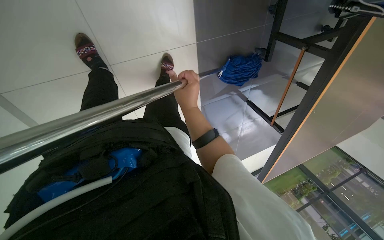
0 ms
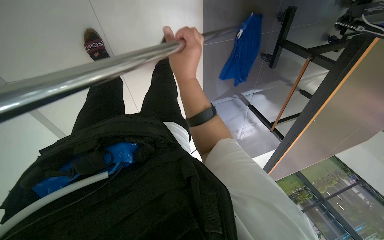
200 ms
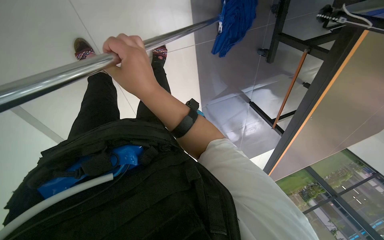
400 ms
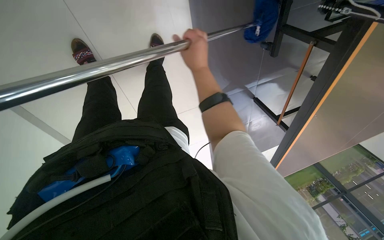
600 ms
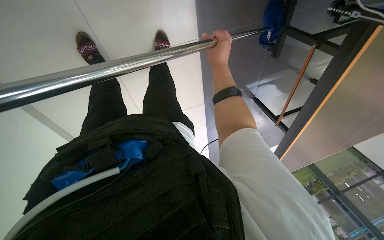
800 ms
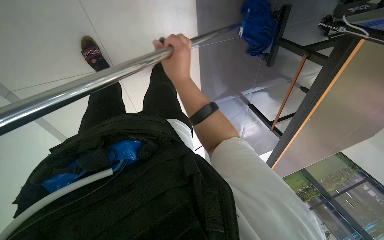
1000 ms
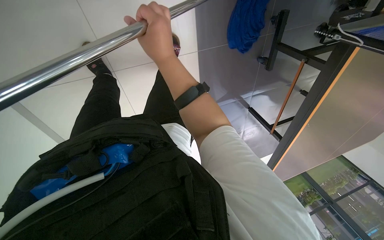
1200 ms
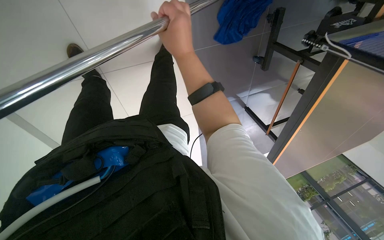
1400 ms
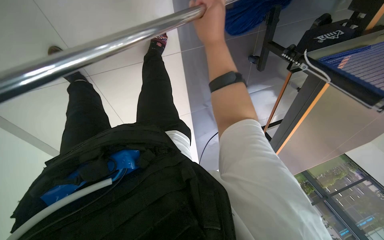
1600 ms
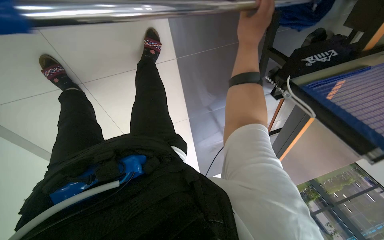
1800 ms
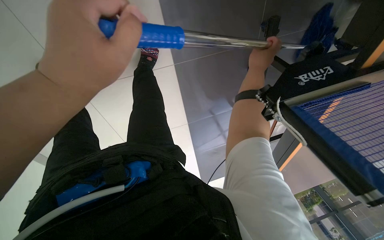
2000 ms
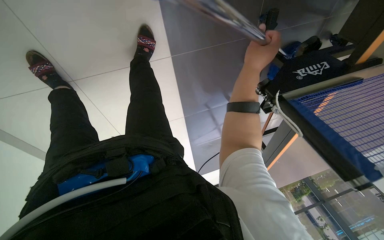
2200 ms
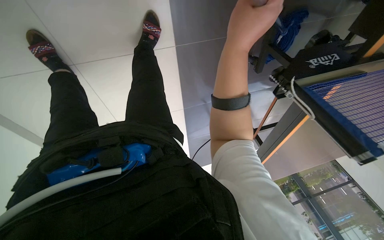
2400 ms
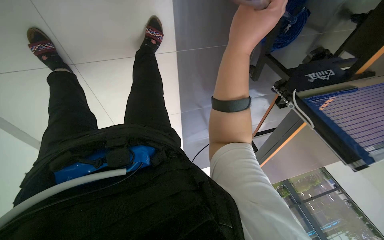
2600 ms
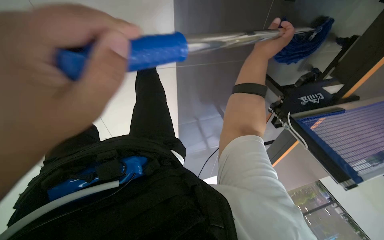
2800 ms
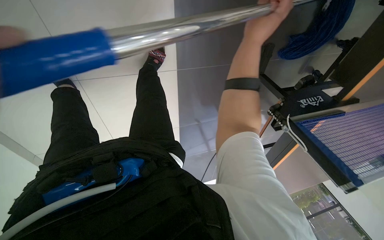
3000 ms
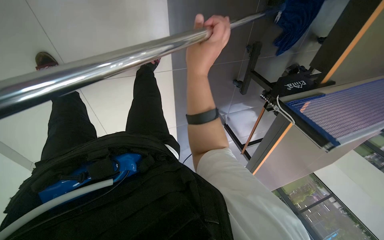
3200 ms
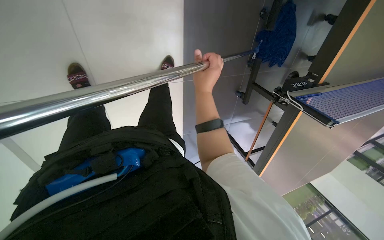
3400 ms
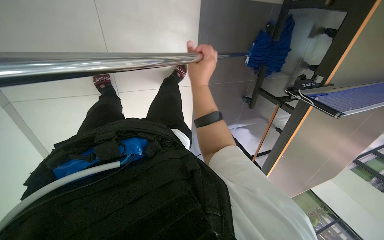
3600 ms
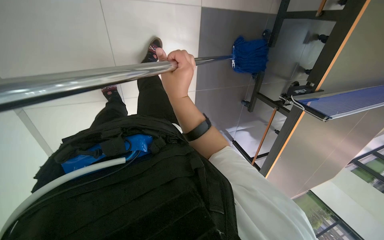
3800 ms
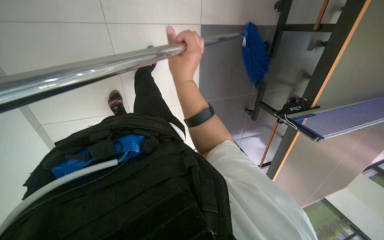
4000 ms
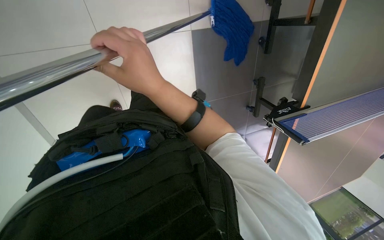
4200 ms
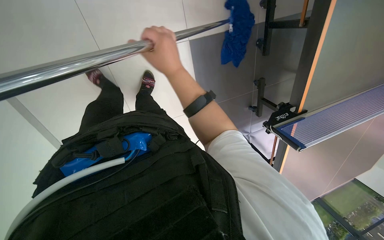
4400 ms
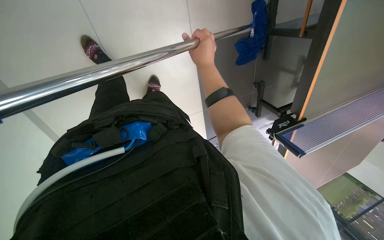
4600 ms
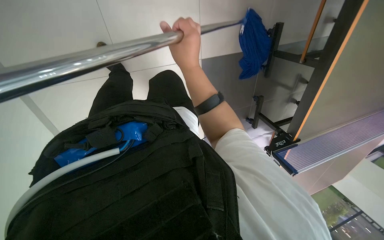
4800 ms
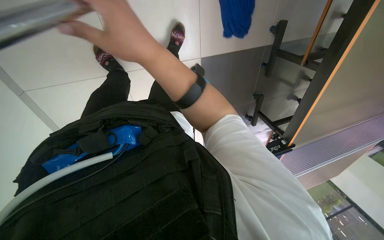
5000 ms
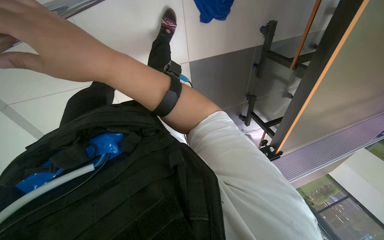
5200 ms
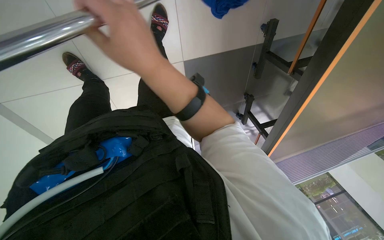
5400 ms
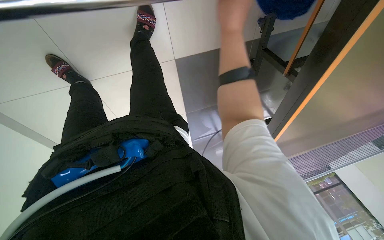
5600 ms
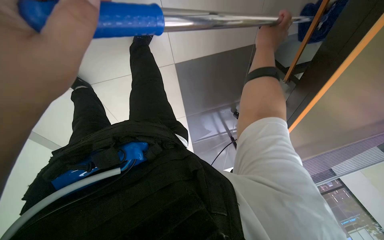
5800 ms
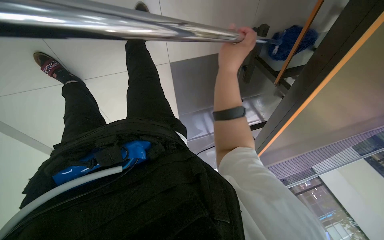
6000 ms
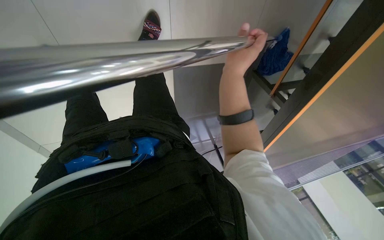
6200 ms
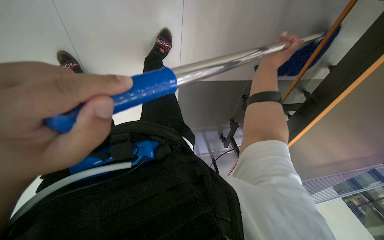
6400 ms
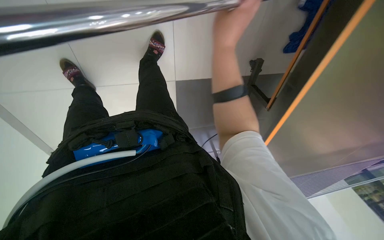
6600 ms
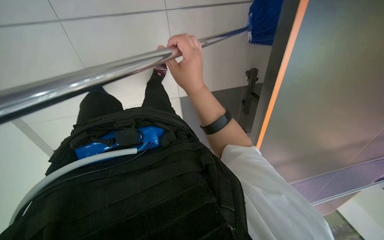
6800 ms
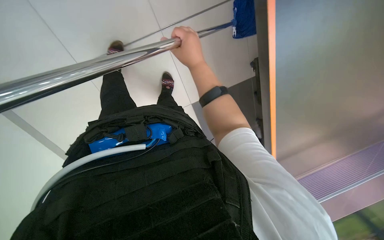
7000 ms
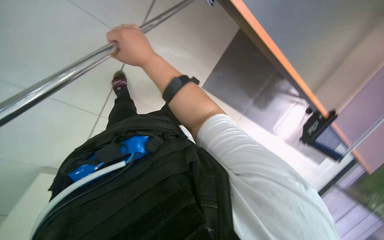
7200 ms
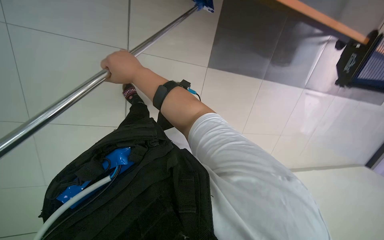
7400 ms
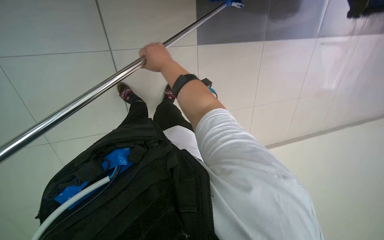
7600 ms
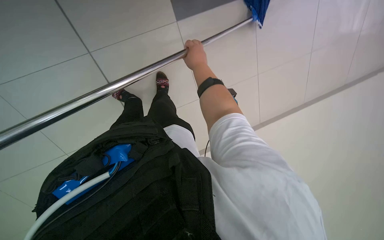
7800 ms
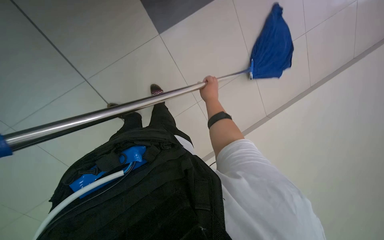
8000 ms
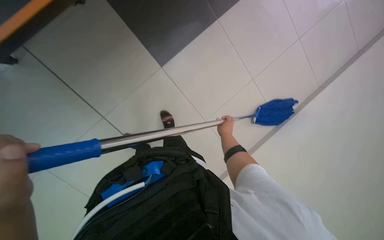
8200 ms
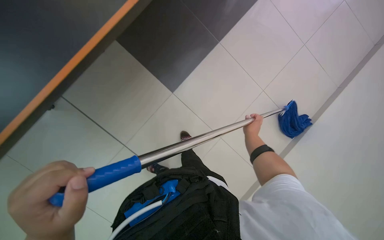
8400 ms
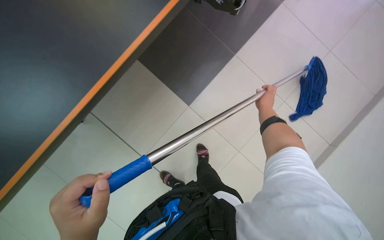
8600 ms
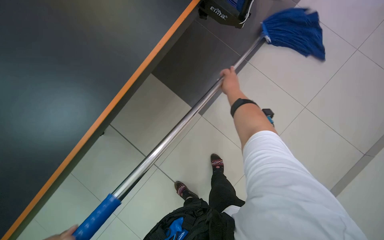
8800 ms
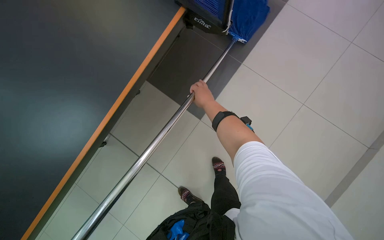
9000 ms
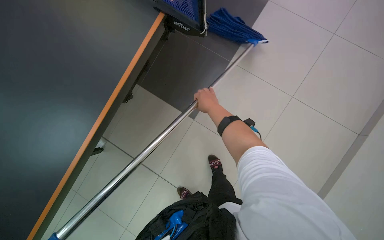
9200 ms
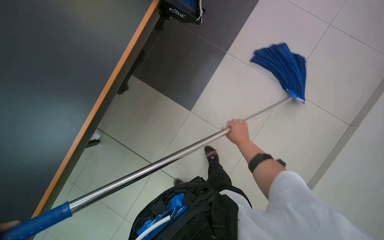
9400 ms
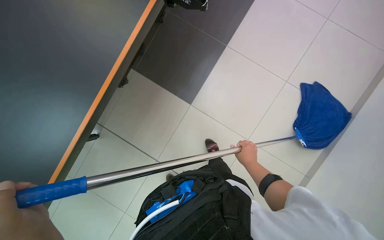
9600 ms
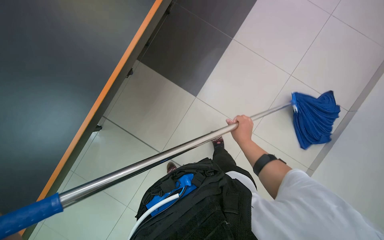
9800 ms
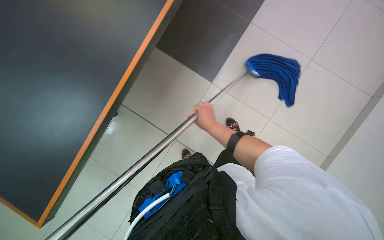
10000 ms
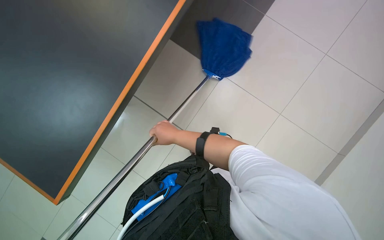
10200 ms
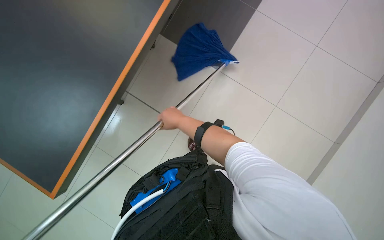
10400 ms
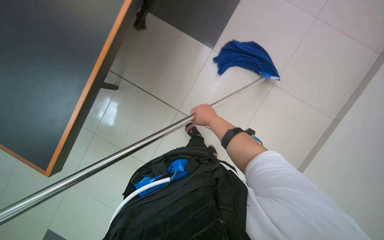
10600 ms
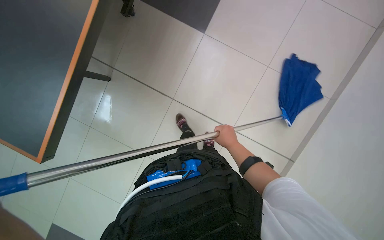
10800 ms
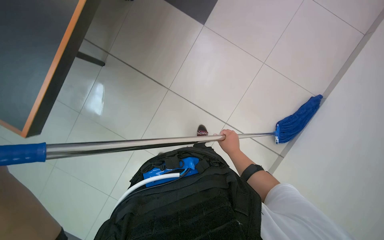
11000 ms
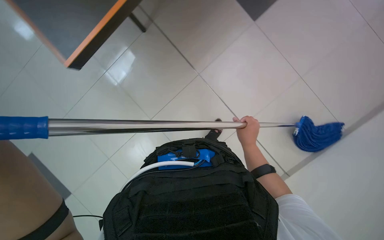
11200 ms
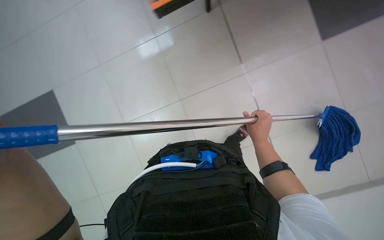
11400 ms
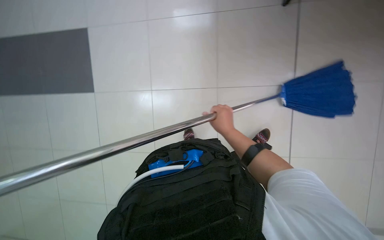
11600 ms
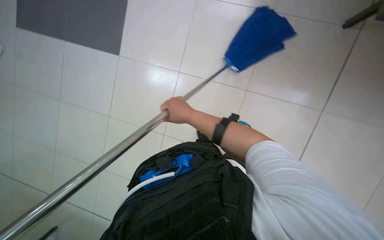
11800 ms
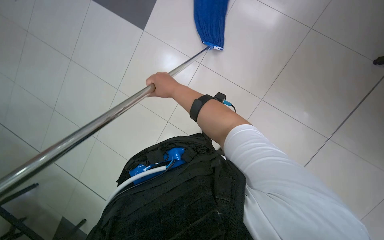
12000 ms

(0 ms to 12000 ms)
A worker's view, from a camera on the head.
Job: mopping floor.
The whole recording: Mopping floor with flat mop. The worker mops the floor with a flat mop, periodically rinsing and wringing it in the cleaning cart.
0 ms - 1600 ms: The right hand is displaced up the picture and to the right by some 25 cm.
1600 ms - 3000 ms: The right hand moves left and right over approximately 15 cm, changing direction 2 times.
3000 ms - 4400 ms: The right hand goes about 15 cm to the left.
4400 ms - 6000 ms: The right hand moves left and right over about 30 cm, changing direction 2 times.
6000 ms - 7600 ms: The wearer looks approximately 15 degrees further upward.
9000 ms - 10400 ms: The right hand is displaced down the picture by some 15 cm.

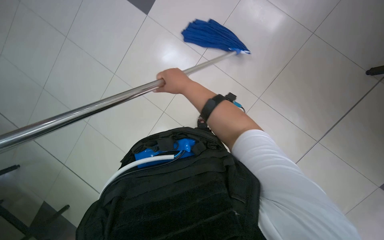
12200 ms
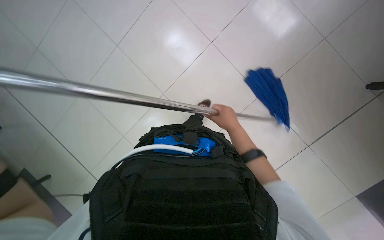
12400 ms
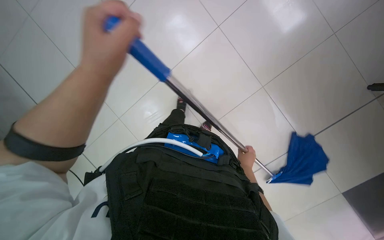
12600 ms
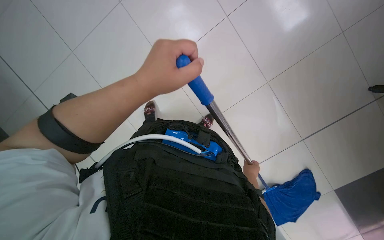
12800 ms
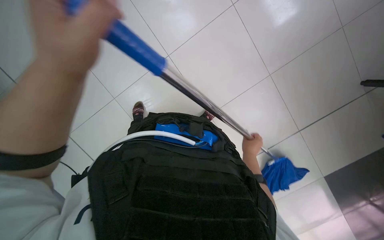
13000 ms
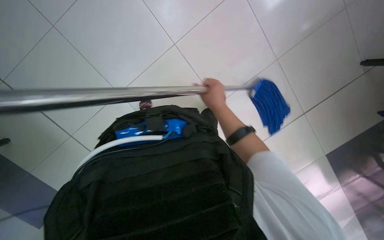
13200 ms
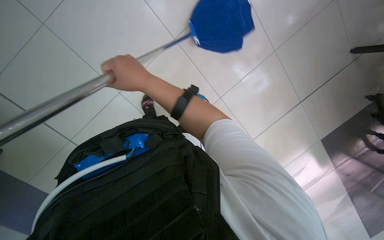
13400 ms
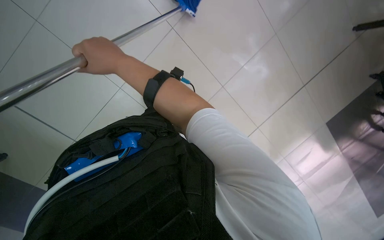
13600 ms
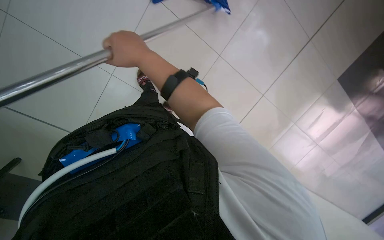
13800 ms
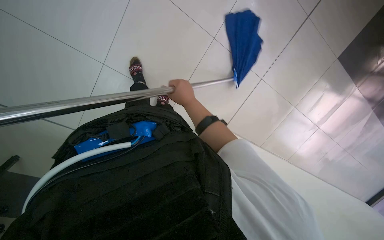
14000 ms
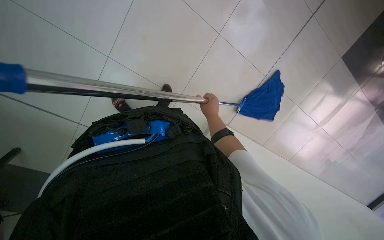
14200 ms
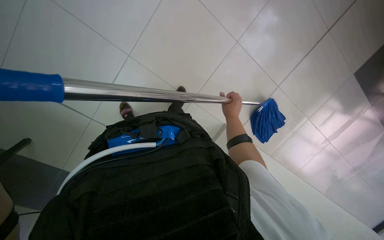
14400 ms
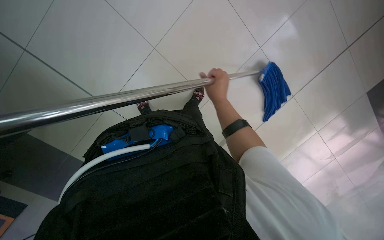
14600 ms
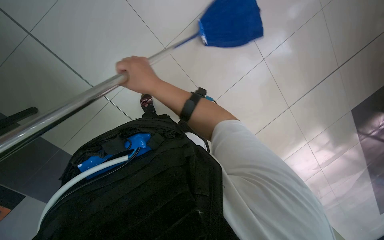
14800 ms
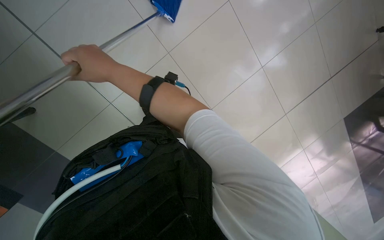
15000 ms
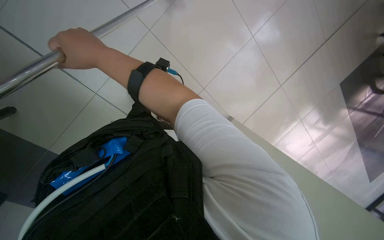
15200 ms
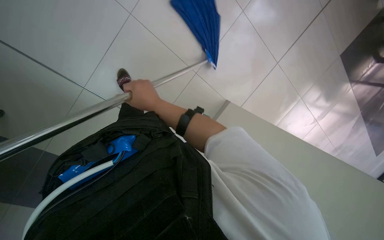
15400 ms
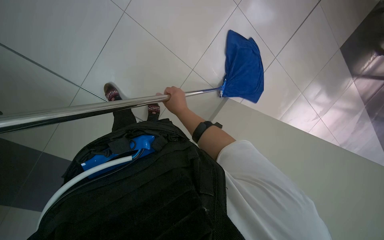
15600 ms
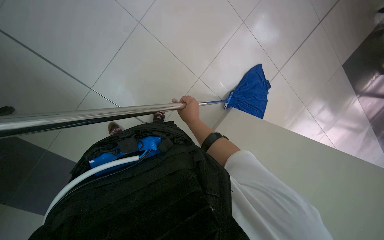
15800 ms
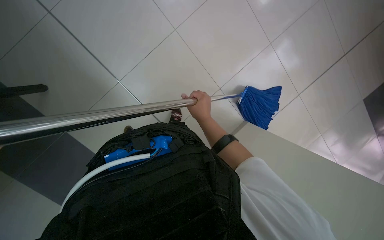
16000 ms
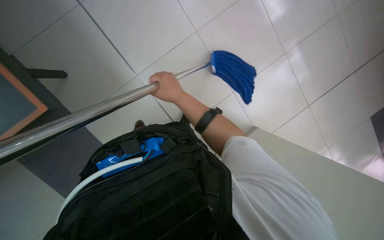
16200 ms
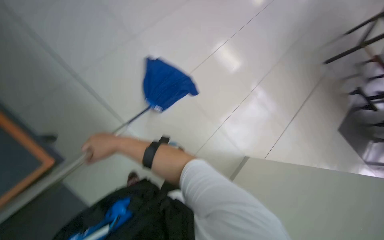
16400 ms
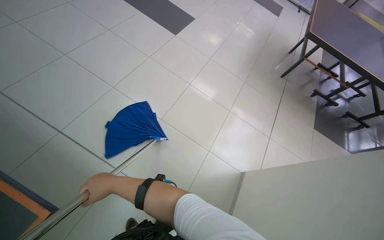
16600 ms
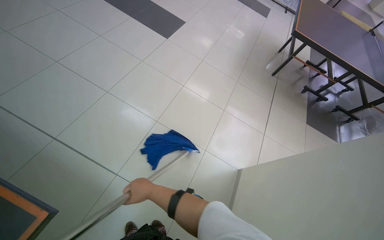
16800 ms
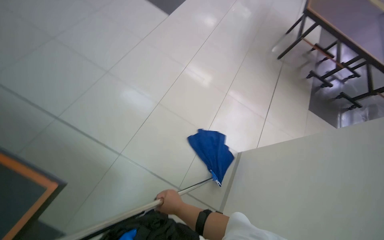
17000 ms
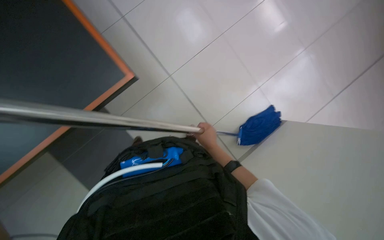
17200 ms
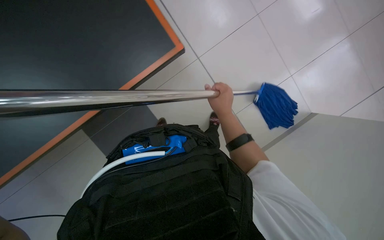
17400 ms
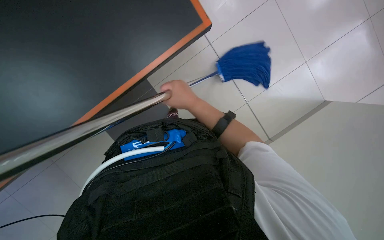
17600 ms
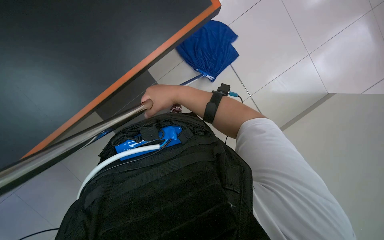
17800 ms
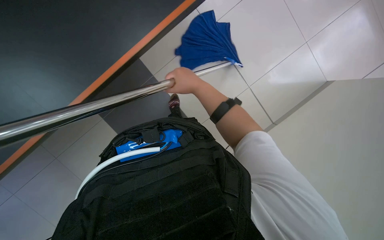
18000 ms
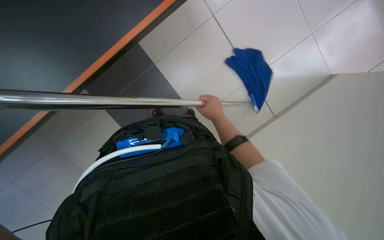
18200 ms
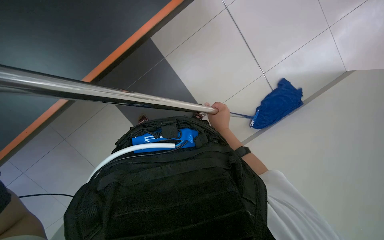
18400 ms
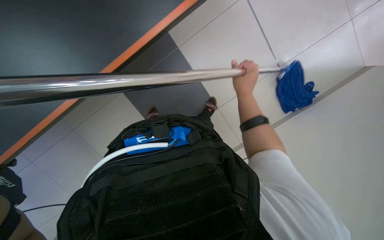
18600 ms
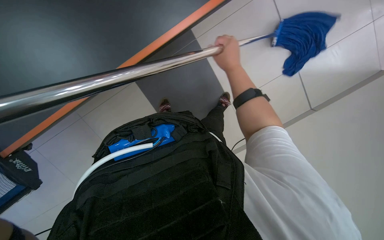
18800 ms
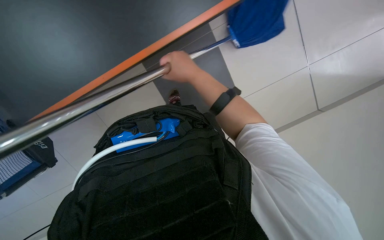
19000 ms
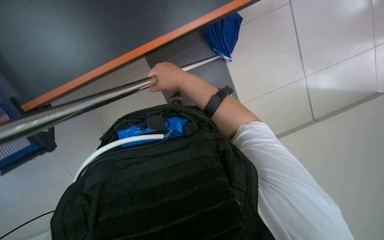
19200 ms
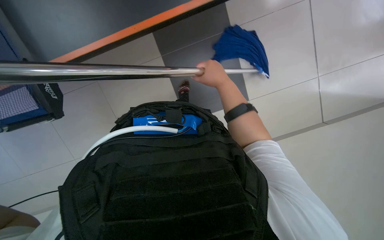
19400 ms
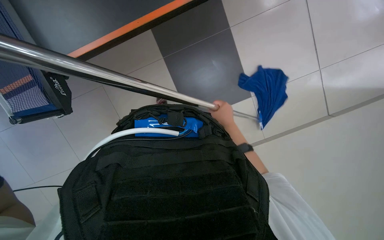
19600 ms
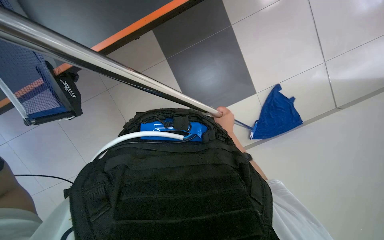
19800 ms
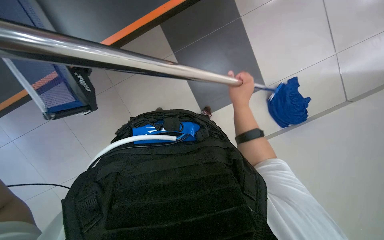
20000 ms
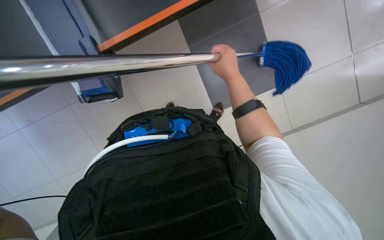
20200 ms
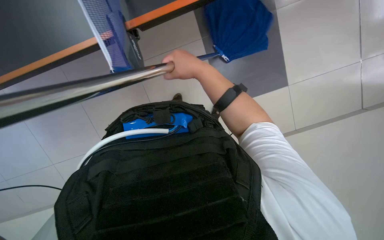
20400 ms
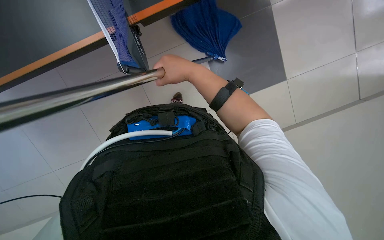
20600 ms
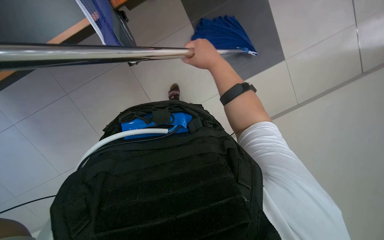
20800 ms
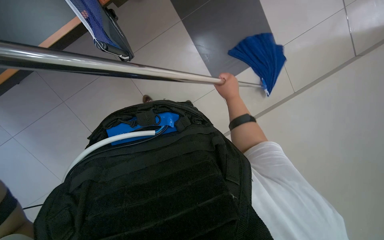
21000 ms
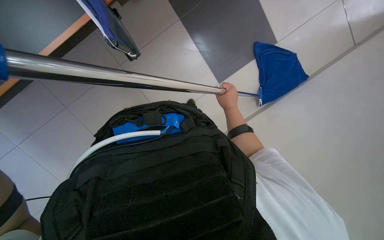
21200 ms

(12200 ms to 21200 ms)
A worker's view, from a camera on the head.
Job: mopping floor.
The whole recording: Mopping floor with flat mop. The worker mops the floor with a flat mop, periodically rinsing and wringing it in the cleaning cart.
12200 ms - 13800 ms: The wearer looks about 15 degrees further downward.
13800 ms - 15200 ms: The right hand goes to the right and returns, roughly 15 cm each way.
15200 ms - 16600 ms: The right hand is displaced down the picture by some 15 cm.
16600 ms - 18200 ms: The head turns to the left by approximately 30 degrees. The camera pitches downward, by approximately 35 degrees.
18200 ms - 19800 ms: The right hand travels up the picture and back again, about 15 cm each way.
